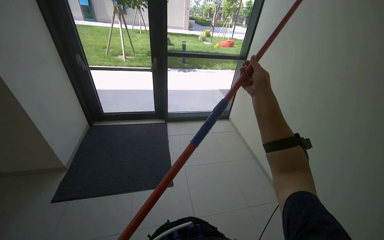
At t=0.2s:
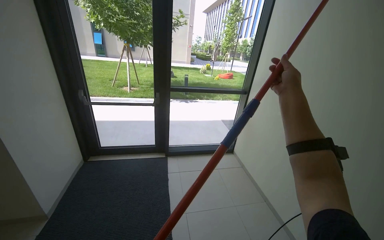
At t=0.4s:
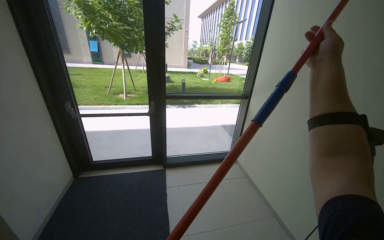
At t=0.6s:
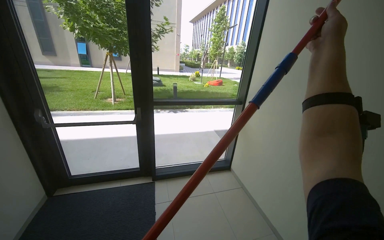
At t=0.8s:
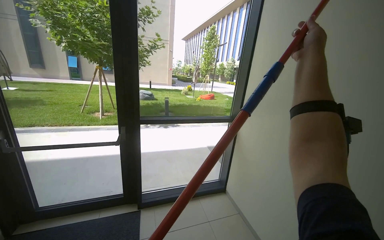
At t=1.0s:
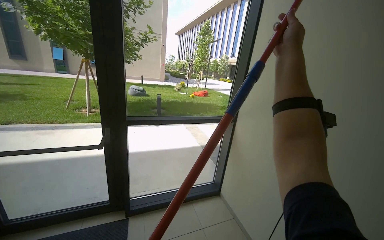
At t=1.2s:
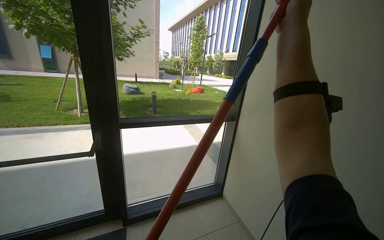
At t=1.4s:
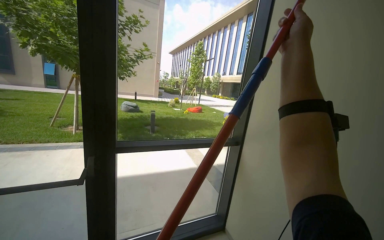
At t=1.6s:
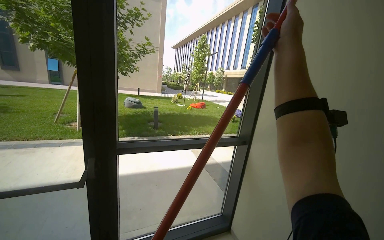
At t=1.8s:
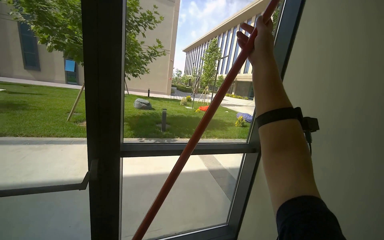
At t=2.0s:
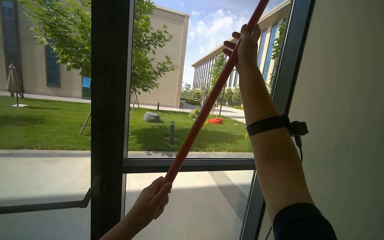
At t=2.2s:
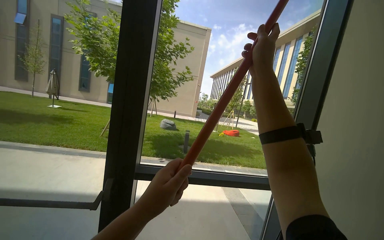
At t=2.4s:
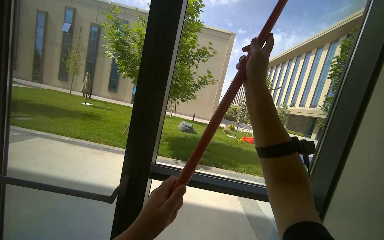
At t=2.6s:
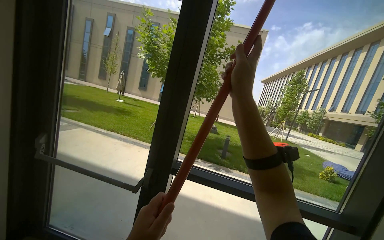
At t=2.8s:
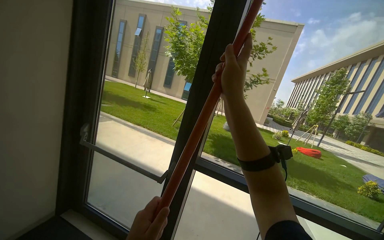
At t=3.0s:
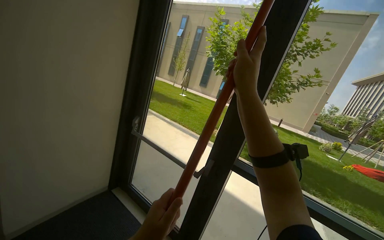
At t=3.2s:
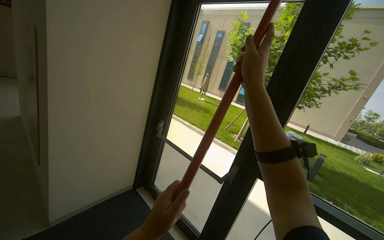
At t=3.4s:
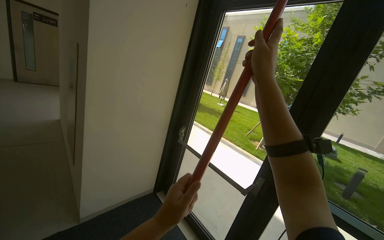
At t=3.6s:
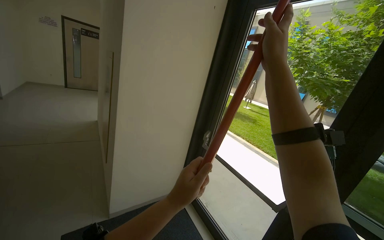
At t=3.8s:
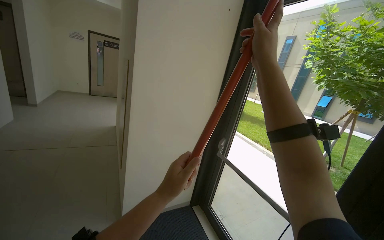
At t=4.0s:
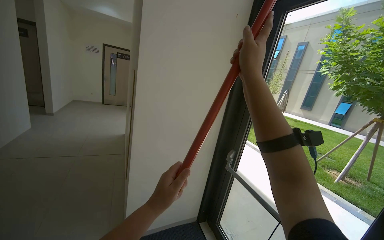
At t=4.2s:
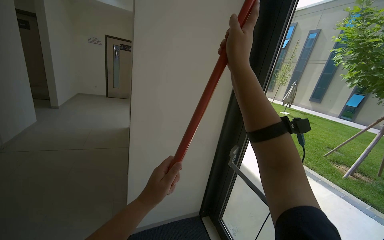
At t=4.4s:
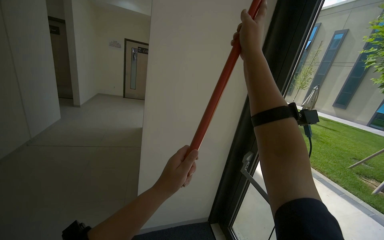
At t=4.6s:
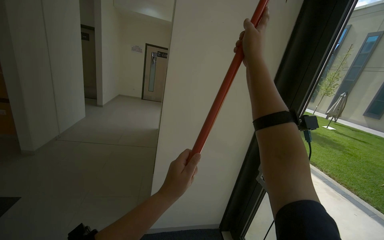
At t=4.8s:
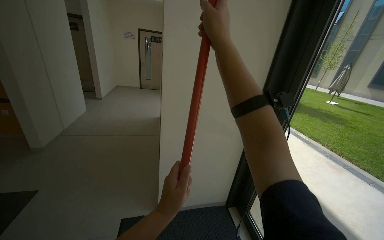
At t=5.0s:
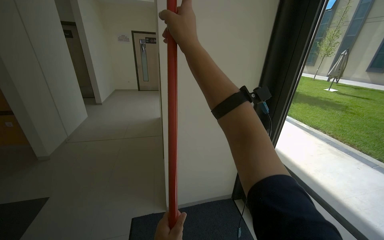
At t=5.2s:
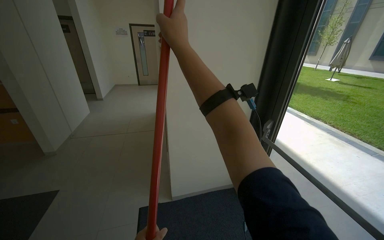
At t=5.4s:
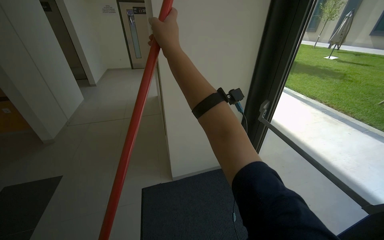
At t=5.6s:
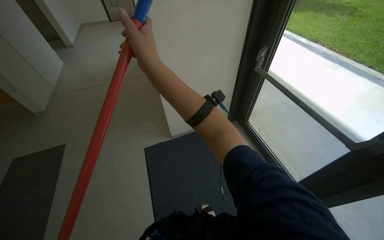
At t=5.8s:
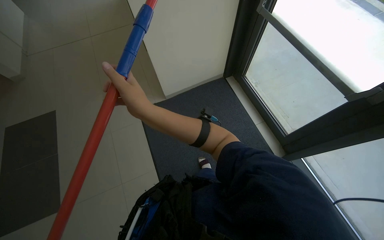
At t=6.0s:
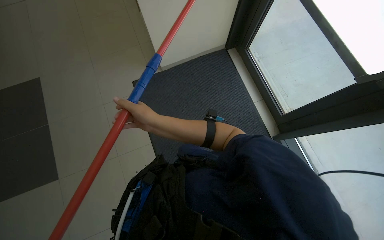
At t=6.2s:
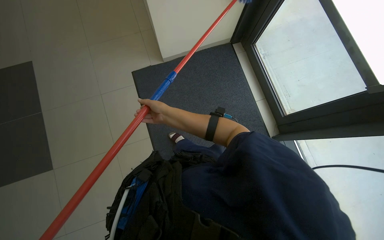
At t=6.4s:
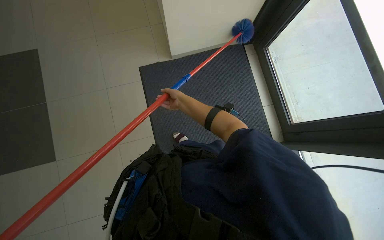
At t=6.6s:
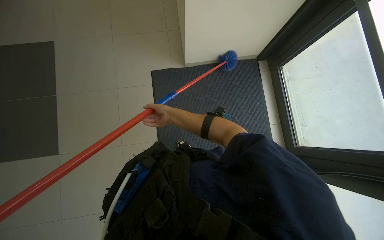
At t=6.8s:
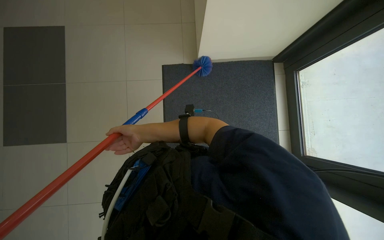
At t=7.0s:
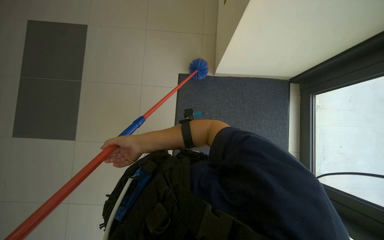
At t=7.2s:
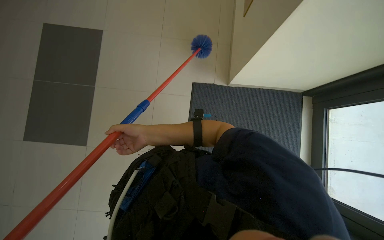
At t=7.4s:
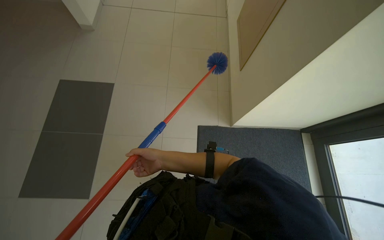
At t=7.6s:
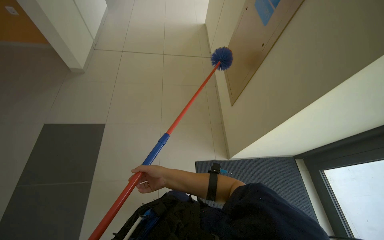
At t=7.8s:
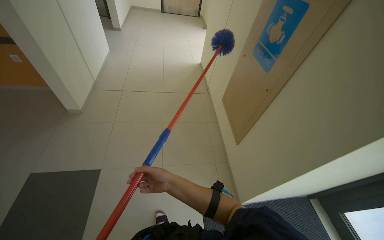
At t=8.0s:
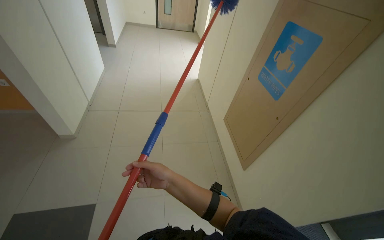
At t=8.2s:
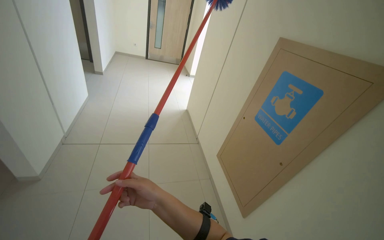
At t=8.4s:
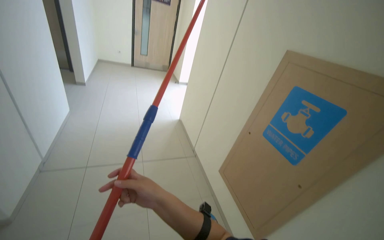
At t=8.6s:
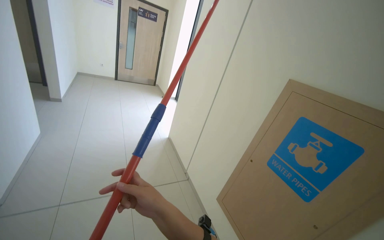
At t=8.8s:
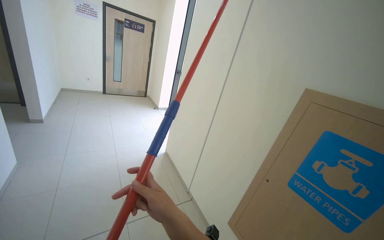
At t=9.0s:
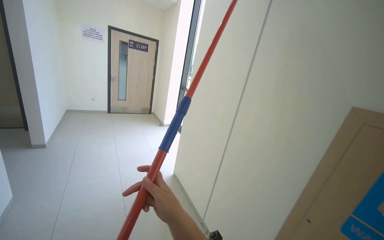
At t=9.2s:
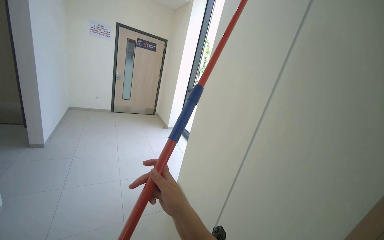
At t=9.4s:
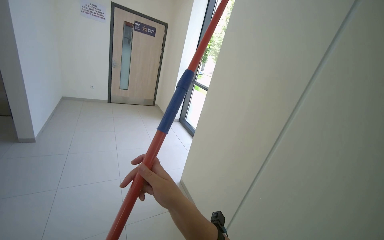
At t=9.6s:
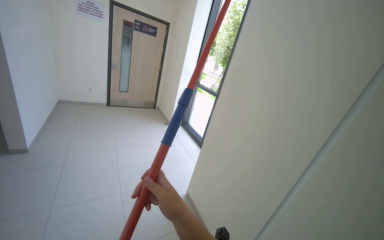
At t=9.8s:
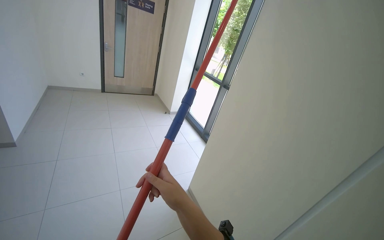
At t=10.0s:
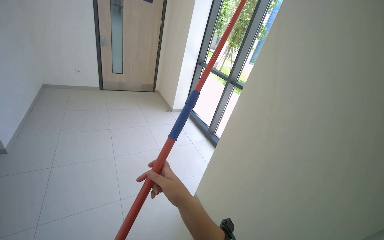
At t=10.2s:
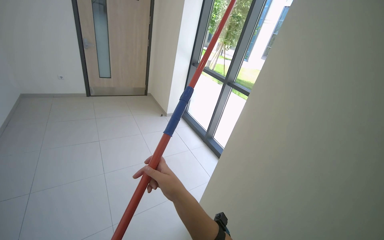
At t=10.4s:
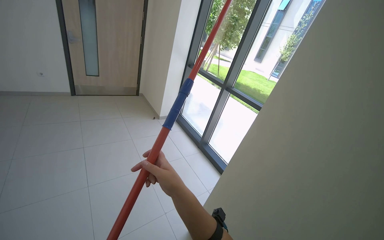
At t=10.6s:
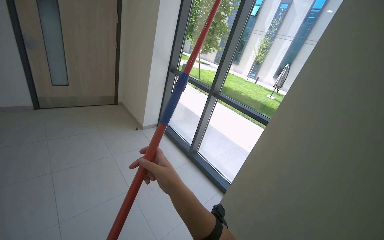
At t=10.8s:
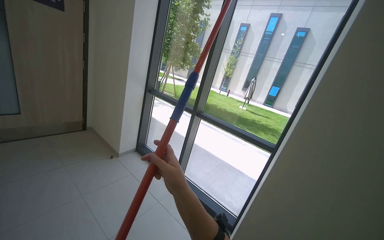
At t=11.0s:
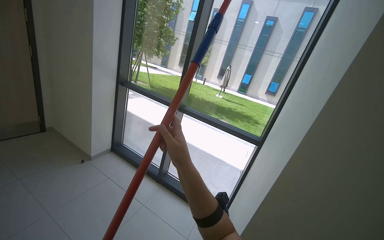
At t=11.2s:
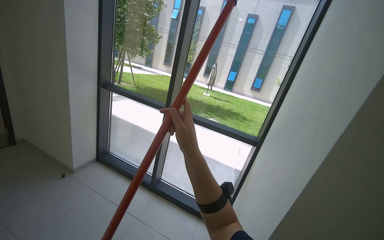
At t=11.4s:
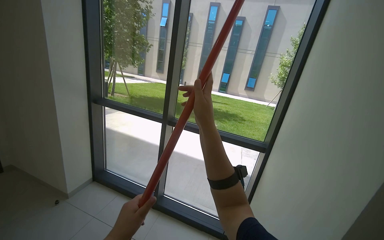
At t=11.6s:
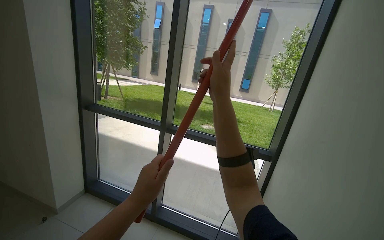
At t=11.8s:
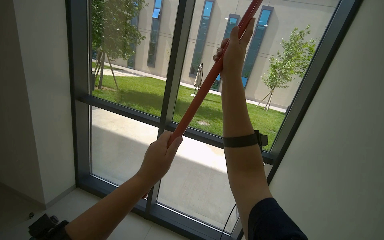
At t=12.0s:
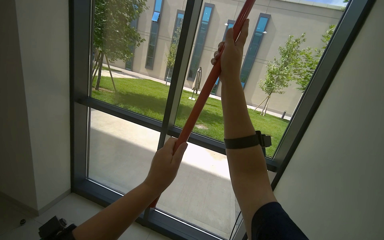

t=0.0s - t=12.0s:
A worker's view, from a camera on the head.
Job: cleaning windows.
The whole recording: Dusting high surfaces in hallway. The worker uses a duster to clean high glass windows, ceiling corners, and walls in the hallway.
t=1.6s - t=3.0s: The wearer's head swings about 55 degrees to the left.
t=3.0s - t=4.4s: The view pans to the left by about 40 degrees.
t=4.4s - t=6.0s: The camera pitches downward, by about 55 degrees.
t=6.0s - t=7.6s: The right hand travels down the picture and farther from the camera by approximately 25 cm.
t=7.6s - t=9.0s: The camera travels approximately 1.5 m. The head turns to the right by roughly 25 degrees. The view tips upward by approximately 35 degrees.
t=10.4s - t=12.0s: The camera is carried approximately 60 cm. The wearer looks approximately 30 degrees further to the right.

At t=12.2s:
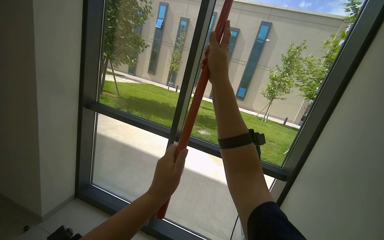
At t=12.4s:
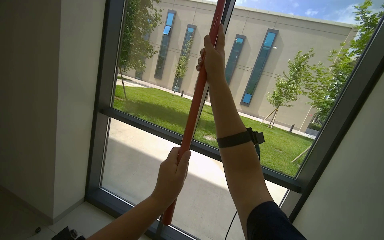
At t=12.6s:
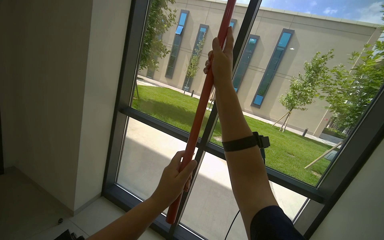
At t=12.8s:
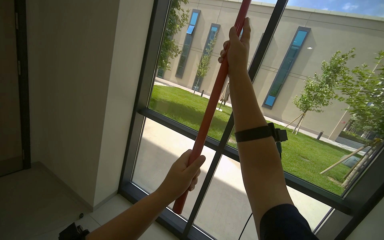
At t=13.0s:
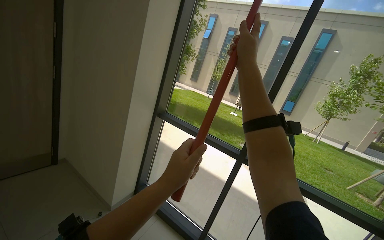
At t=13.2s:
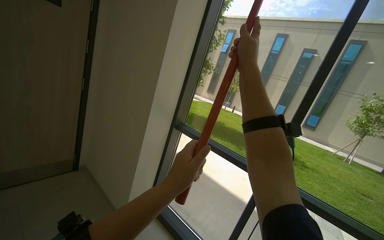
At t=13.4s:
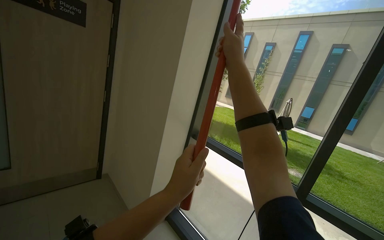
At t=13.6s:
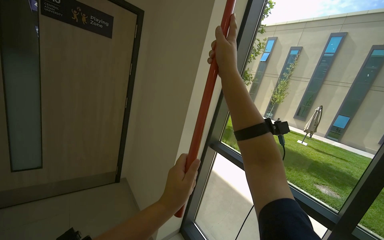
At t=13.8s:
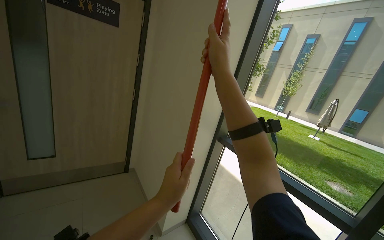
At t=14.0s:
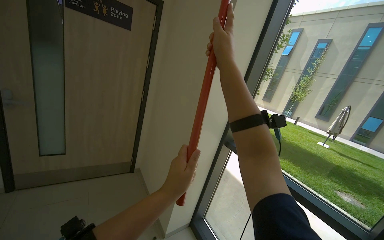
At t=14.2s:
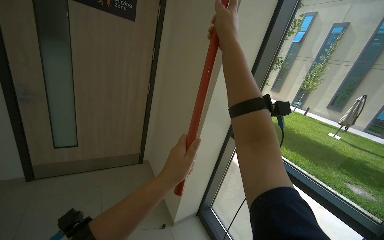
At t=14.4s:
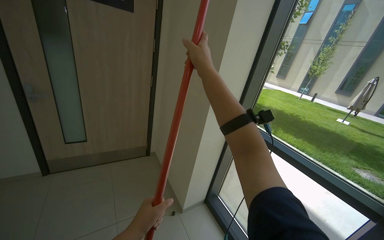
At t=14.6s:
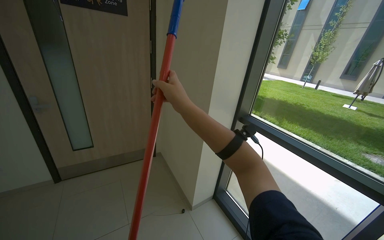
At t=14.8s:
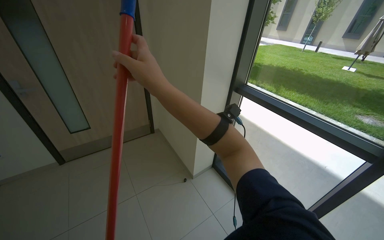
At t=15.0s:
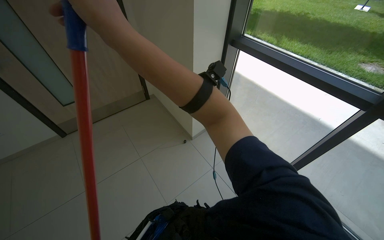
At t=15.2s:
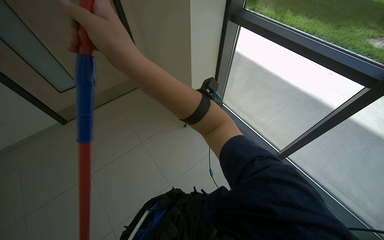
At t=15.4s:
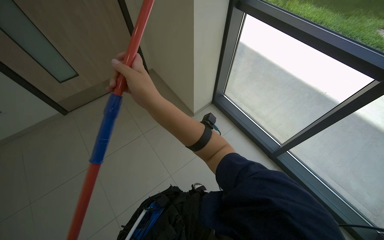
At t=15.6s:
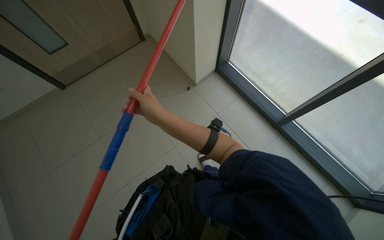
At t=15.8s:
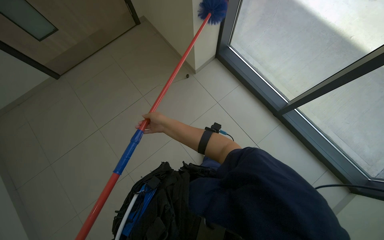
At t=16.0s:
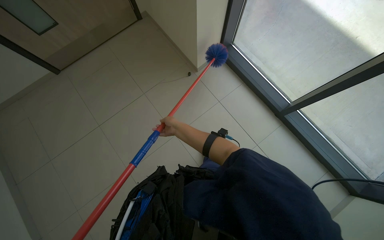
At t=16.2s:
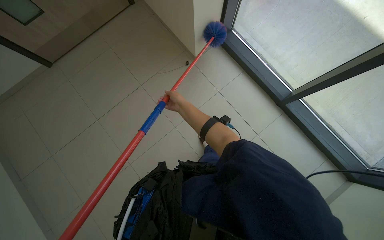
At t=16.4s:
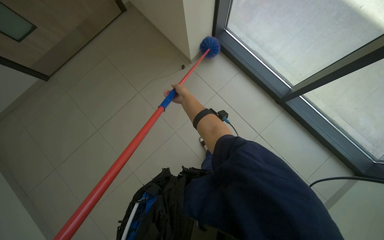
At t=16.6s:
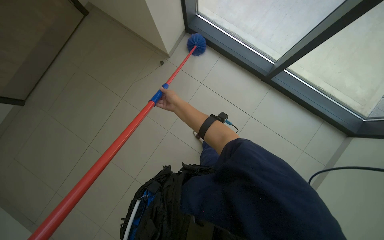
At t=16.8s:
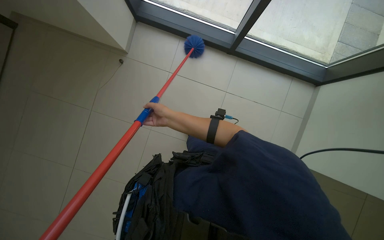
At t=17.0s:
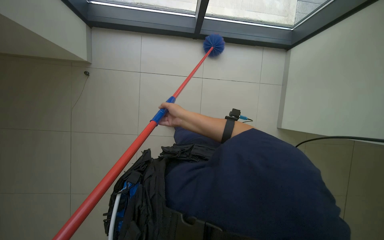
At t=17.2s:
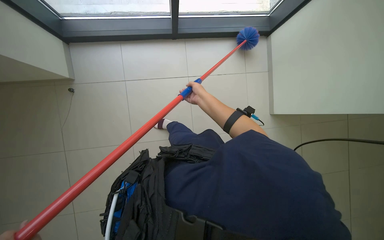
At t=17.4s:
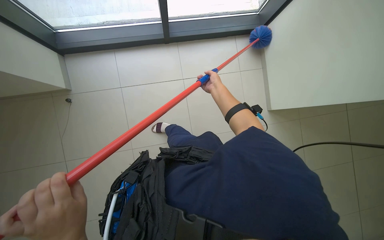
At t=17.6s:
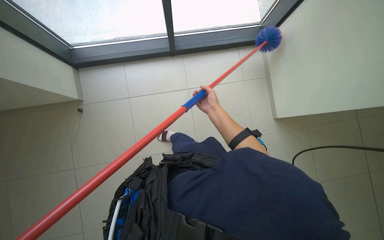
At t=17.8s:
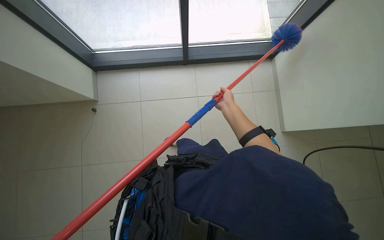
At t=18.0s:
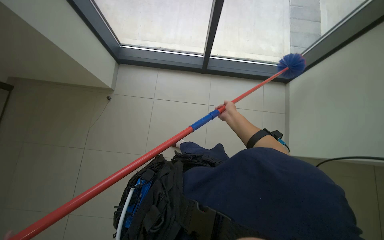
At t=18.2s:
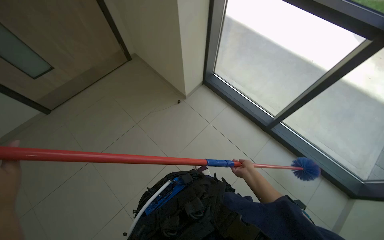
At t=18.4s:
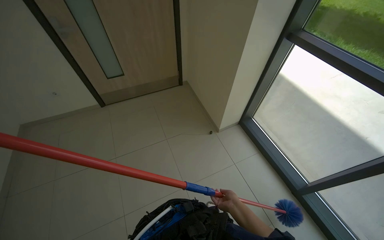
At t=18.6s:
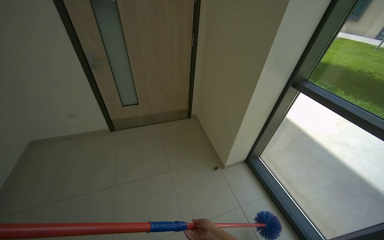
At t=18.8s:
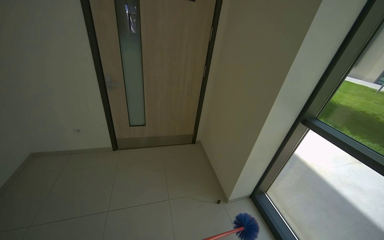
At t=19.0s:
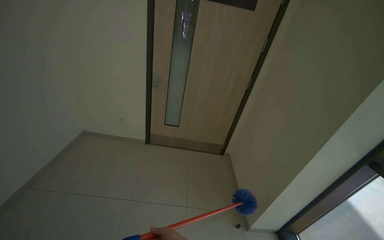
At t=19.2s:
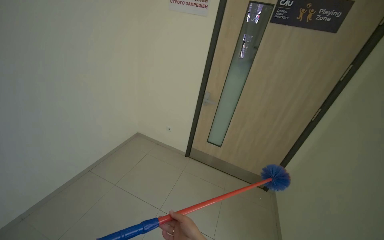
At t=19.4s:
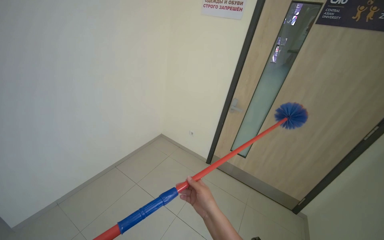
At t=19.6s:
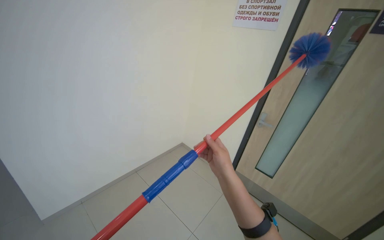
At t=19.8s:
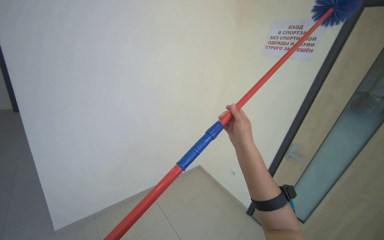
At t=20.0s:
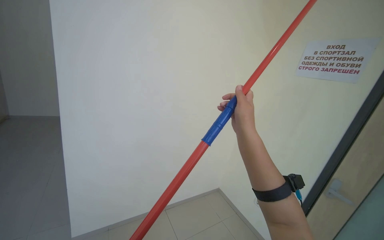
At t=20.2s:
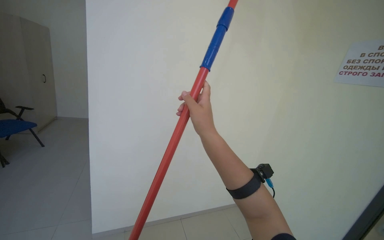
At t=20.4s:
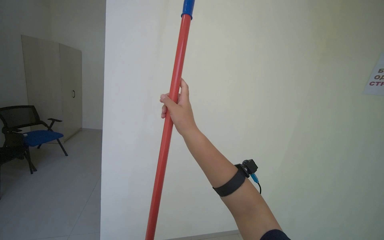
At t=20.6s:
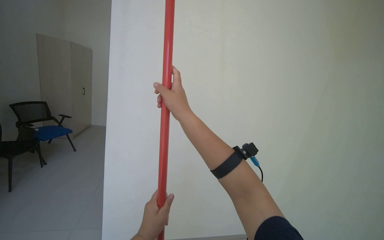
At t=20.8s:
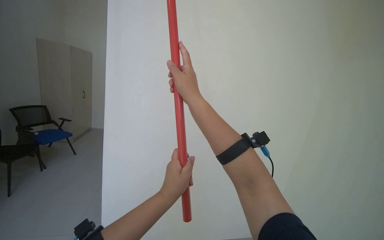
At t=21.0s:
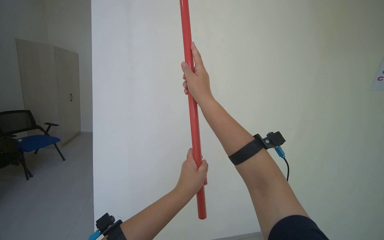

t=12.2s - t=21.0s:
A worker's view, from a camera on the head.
Job: cleaning windows.
The whole recording: Dusting high surfaces in hallway. The worker uses a duster to clean high glass windows, ceiling corners, and walls in the hallway.
t=12.2s - t=13.6s: The wearer moves approximately 40 cm. The camera is aimed roughly 35 degrees further to the left. The camera pitches upward, by roughly 10 degrees.
t=13.6s - t=15.2s: The wearer looks about 40 degrees further downward.
t=15.2s - t=16.6s: The view tips downward by approximately 25 degrees. The right hand shifts roughly 60 cm farther from the camera.
t=16.6s - t=18.0s: The right hand travels to the right by approximately 10 cm.
t=18.0s - t=19.6s: The wearer's head swings approximately 75 degrees to the left. The view tilts some 40 degrees upward.
t=19.6s - t=21.0s: The right hand is displaced up the picture and to the left by some 15 cm.
